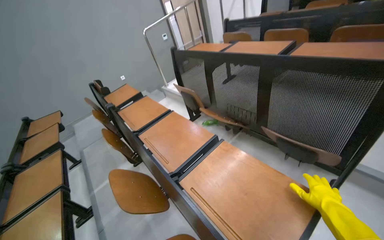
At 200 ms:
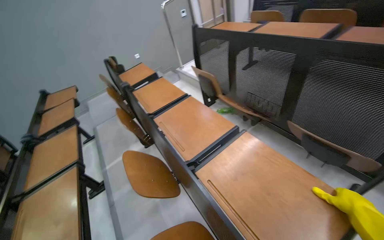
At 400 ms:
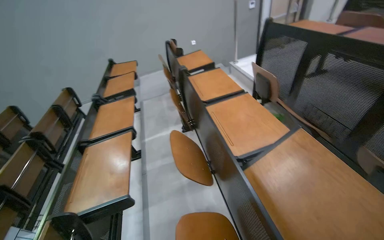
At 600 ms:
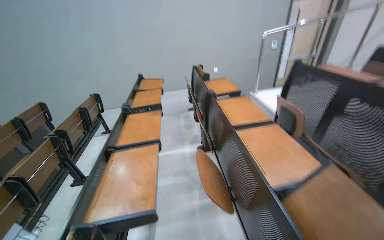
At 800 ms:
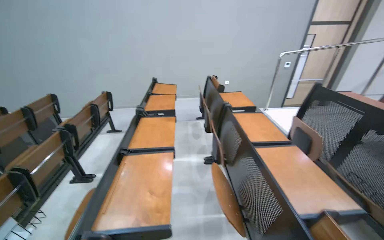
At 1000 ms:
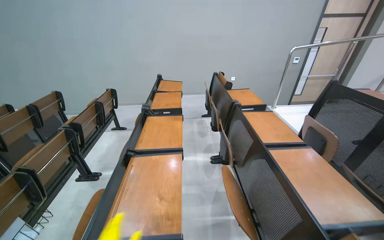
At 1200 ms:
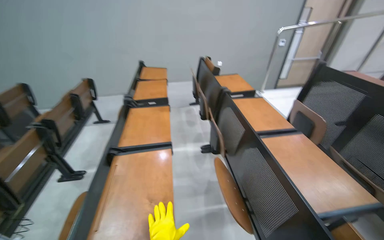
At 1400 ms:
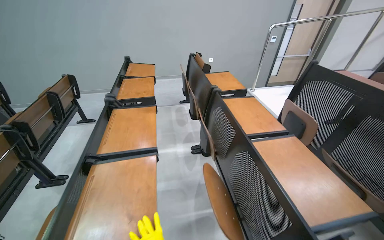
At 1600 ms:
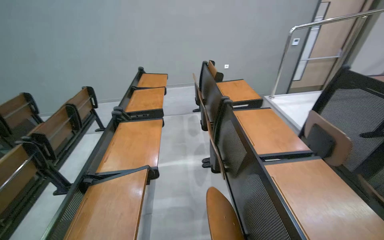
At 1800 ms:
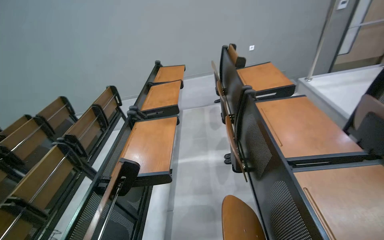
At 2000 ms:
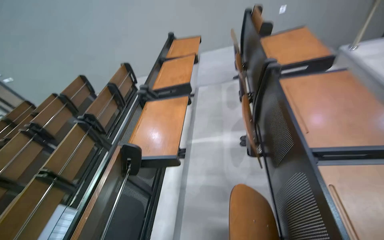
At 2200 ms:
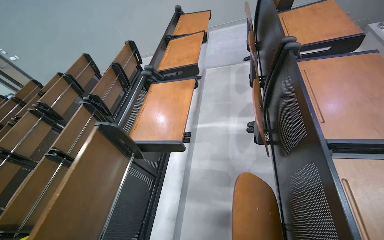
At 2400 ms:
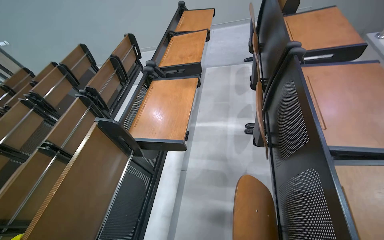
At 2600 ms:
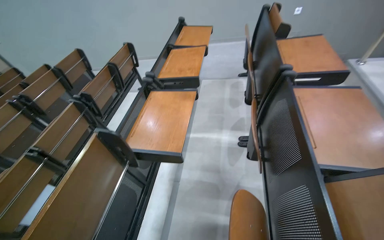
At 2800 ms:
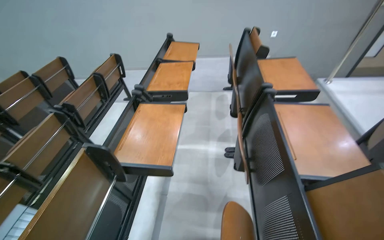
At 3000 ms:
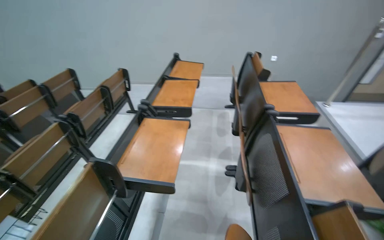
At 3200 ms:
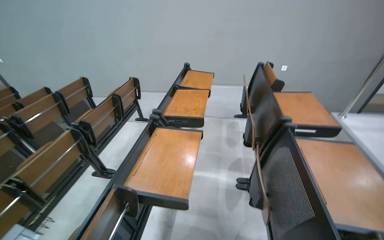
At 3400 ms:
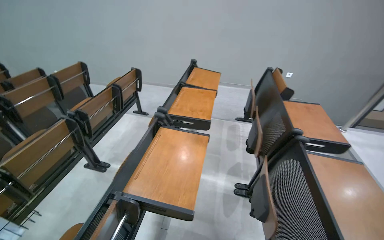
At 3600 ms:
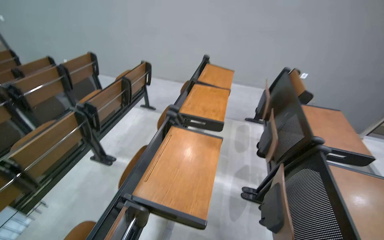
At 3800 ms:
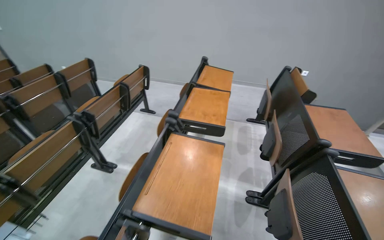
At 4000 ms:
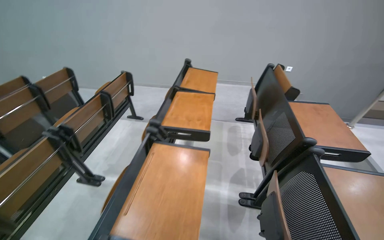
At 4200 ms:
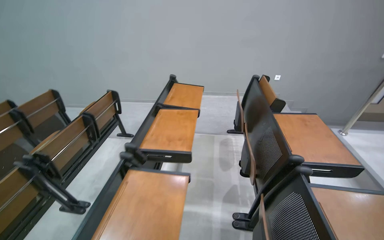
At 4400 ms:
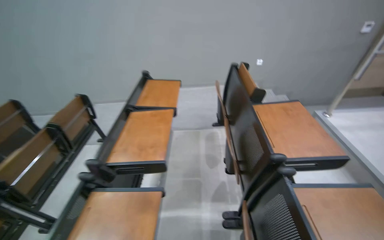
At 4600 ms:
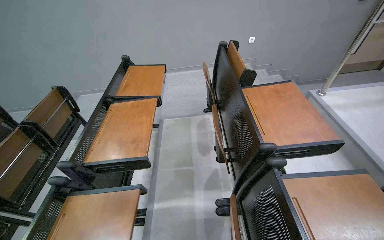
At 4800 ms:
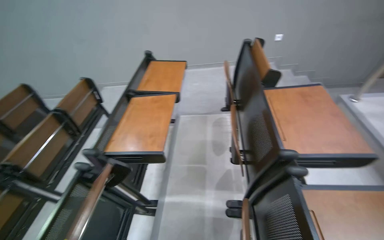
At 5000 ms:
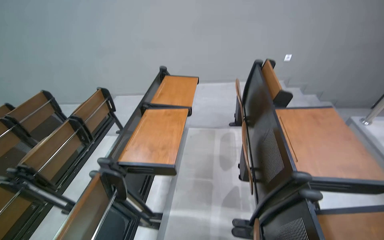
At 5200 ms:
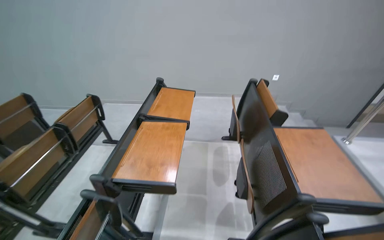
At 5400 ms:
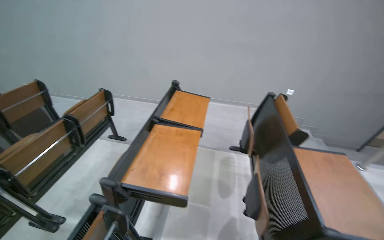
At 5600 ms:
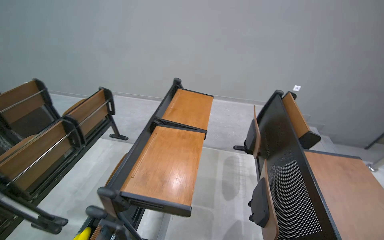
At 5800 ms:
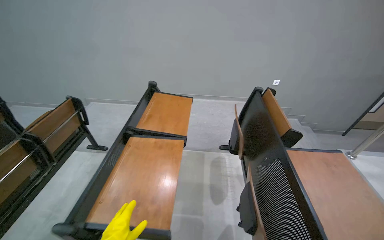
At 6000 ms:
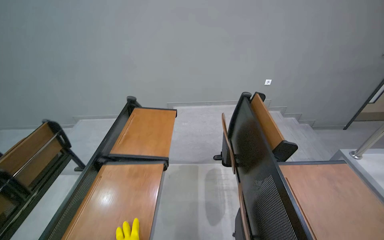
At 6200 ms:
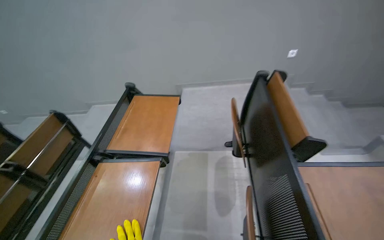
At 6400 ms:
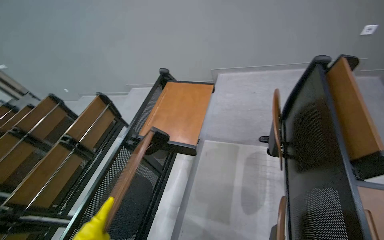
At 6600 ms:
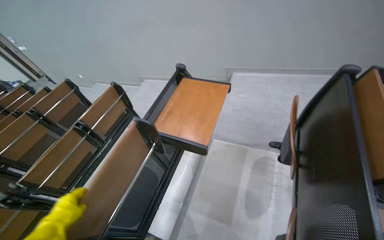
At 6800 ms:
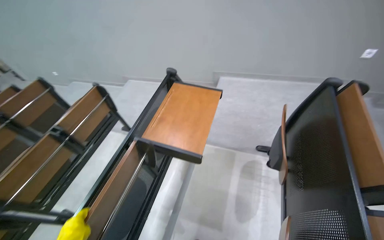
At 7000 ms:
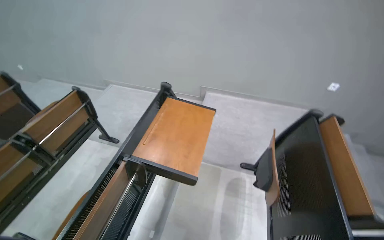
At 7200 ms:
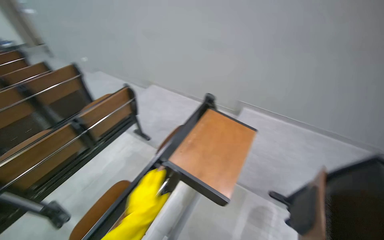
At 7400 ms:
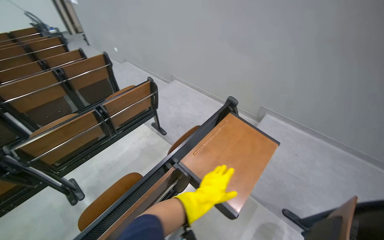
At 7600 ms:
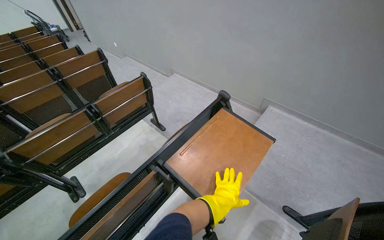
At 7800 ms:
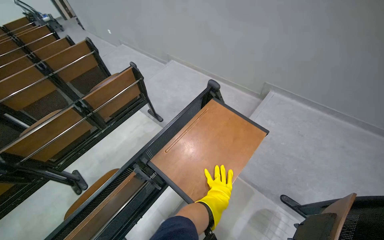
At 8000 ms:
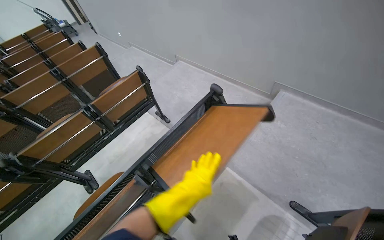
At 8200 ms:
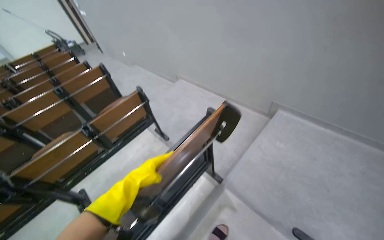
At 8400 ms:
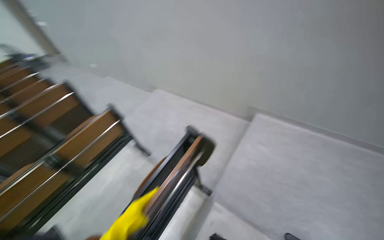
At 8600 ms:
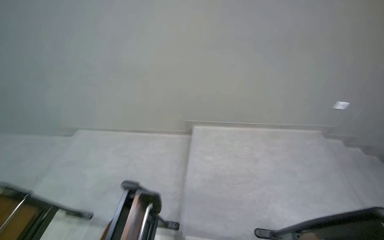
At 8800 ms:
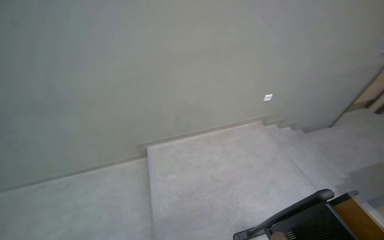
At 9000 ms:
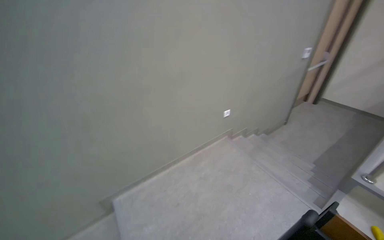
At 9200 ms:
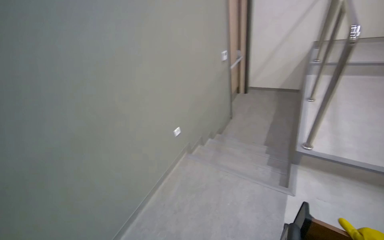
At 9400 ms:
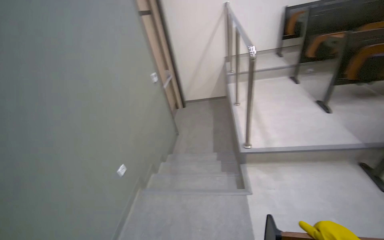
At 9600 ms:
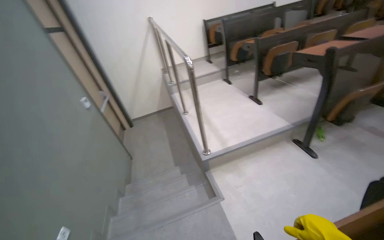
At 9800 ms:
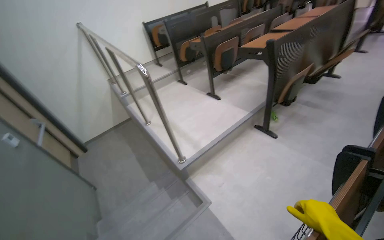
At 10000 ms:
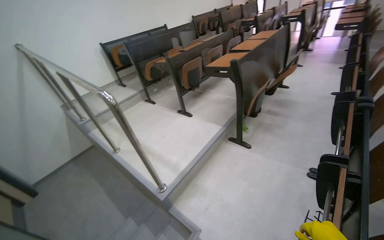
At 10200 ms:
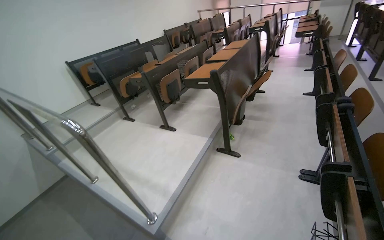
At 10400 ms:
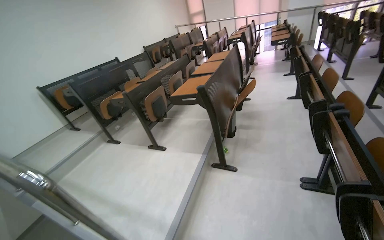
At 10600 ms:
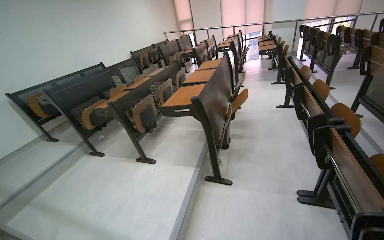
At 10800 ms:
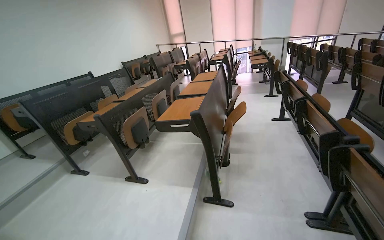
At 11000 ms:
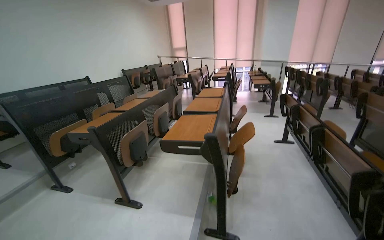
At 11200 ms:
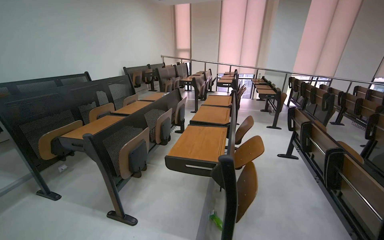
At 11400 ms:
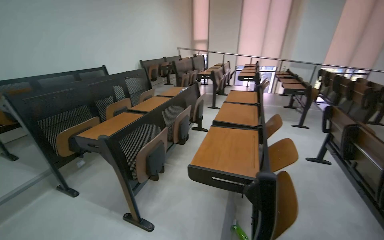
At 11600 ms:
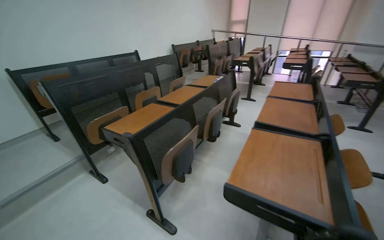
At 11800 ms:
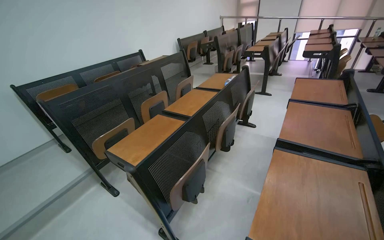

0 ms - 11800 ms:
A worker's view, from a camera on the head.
Job: preparing cleaning supplies.
The whole recording: Folding up classroom desks. The worker walks through the classroom, folding up the desks.
0 ms - 1400 ms: The camera travels some 60 cm. Everything in view rotates some 30 degrees clockwise.
3000 ms - 4400 ms: The camera travels about 50 cm.
4400 ms - 6000 ms: The head travels some 50 cm.
6000 ms - 7400 ms: The wearer looks about 40 degrees further to the left.
7400 ms - 8800 ms: The camera is carried approximately 70 cm. The head rotates about 55 degrees to the right.
8800 ms - 10400 ms: The head travels approximately 90 cm. The head rotates roughly 140 degrees to the right. The wearer looks about 35 degrees further upward.
10400 ms - 11800 ms: The camera travels about 1.5 m.

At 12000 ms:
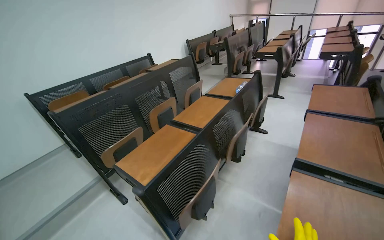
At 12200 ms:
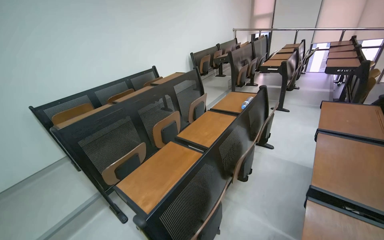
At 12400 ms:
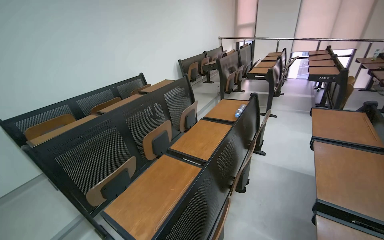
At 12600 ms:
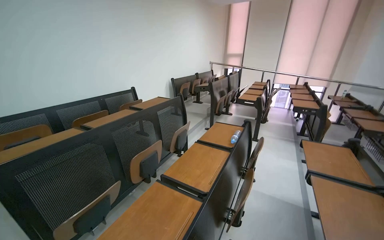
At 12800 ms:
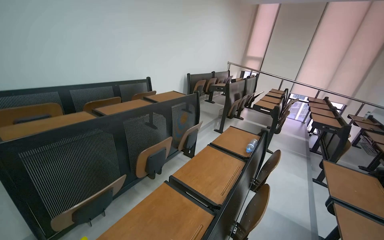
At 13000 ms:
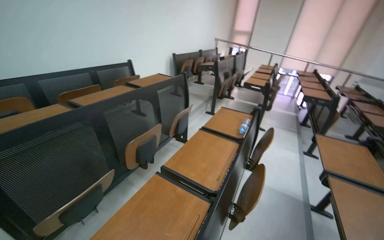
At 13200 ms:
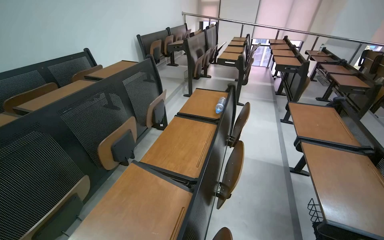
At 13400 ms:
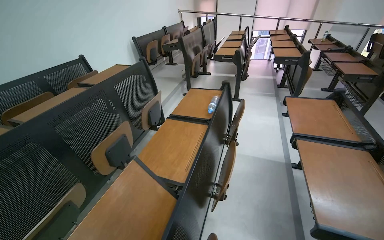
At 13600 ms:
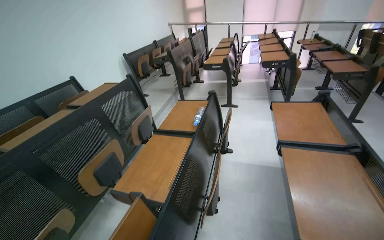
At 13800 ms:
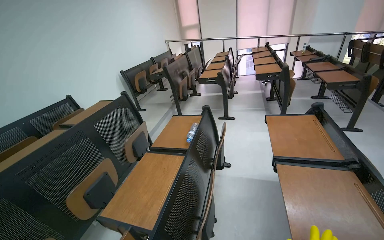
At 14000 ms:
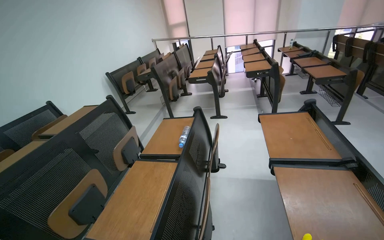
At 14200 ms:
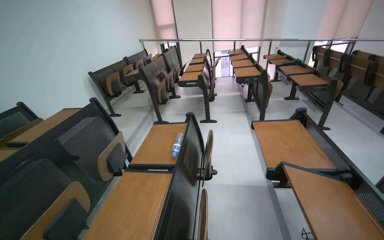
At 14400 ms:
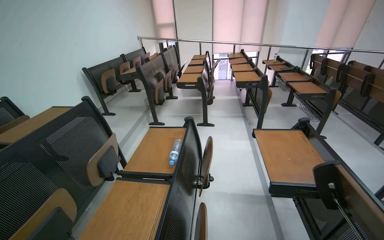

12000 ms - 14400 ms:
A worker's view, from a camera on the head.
Job: preparing cleaning supplies.
The whole recording: Folding up classroom desks. The worker walks through the classroom, folding up the desks.
12000 ms - 13200 ms: The camera travels some 50 cm. The camera is aimed approximately 15 degrees further to the right.
13200 ms - 14400 ms: The camera is carried about 40 cm.

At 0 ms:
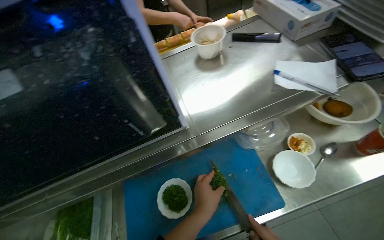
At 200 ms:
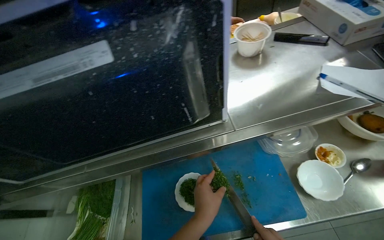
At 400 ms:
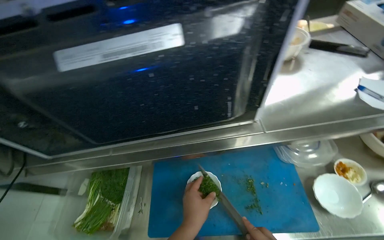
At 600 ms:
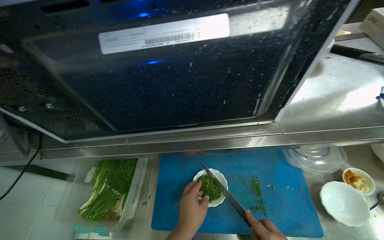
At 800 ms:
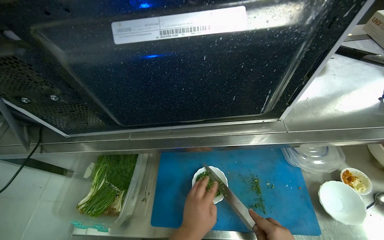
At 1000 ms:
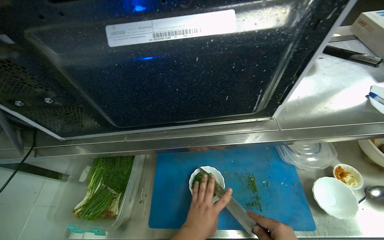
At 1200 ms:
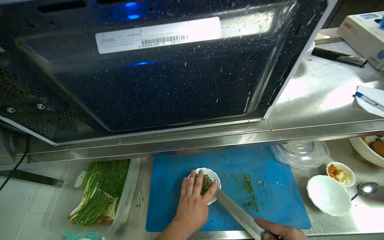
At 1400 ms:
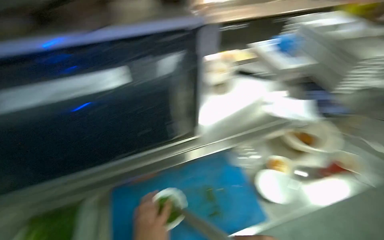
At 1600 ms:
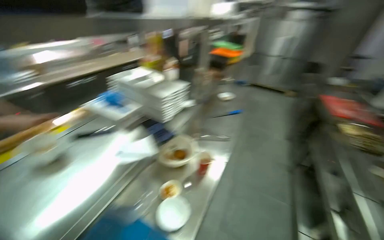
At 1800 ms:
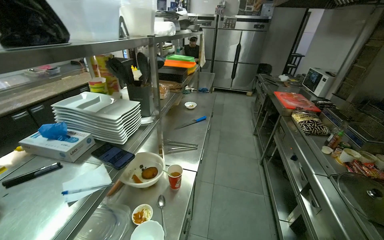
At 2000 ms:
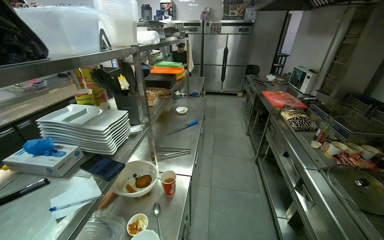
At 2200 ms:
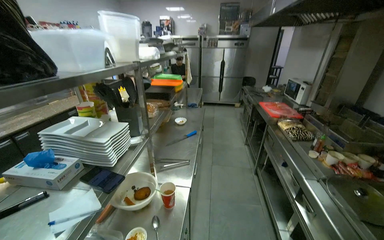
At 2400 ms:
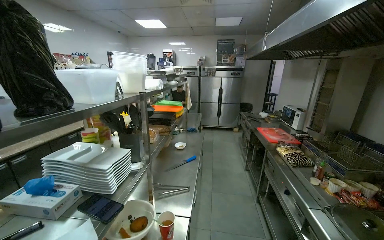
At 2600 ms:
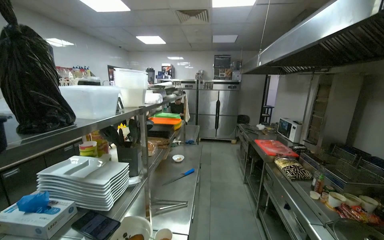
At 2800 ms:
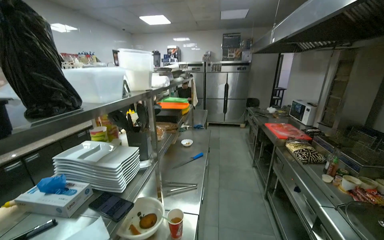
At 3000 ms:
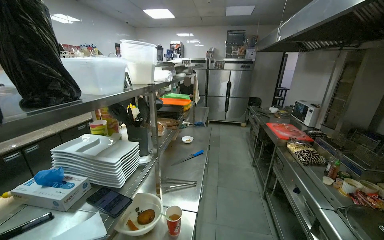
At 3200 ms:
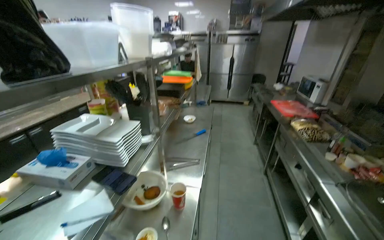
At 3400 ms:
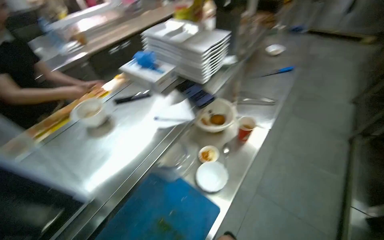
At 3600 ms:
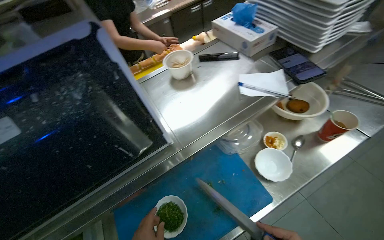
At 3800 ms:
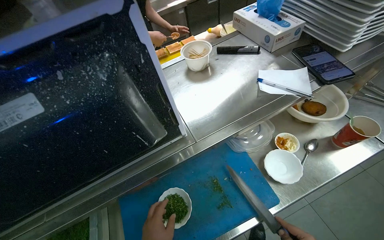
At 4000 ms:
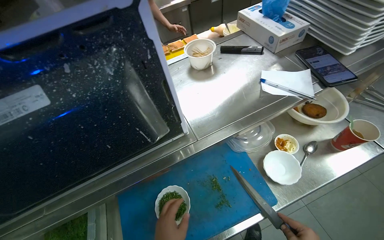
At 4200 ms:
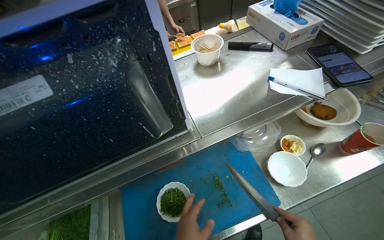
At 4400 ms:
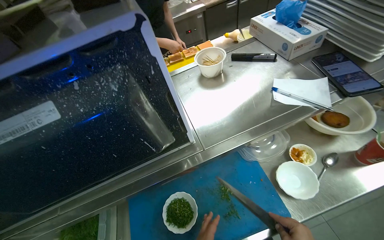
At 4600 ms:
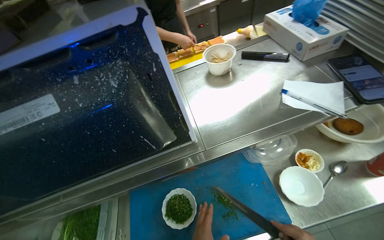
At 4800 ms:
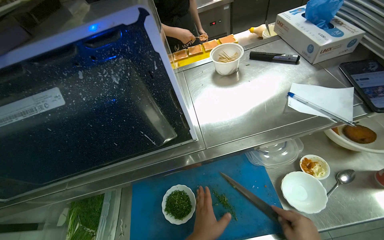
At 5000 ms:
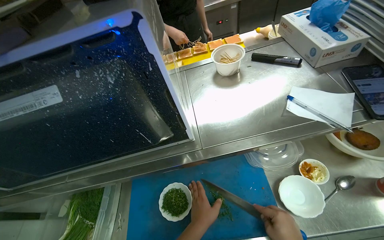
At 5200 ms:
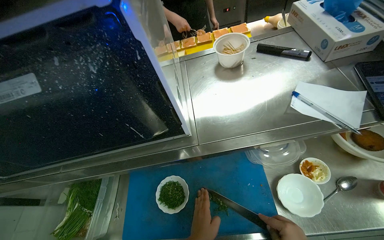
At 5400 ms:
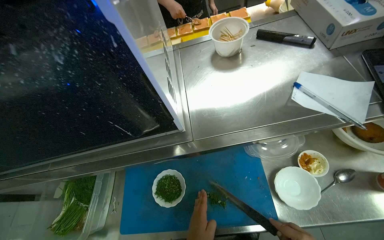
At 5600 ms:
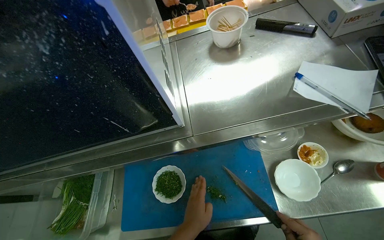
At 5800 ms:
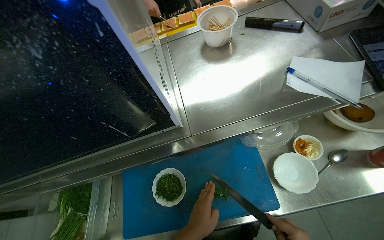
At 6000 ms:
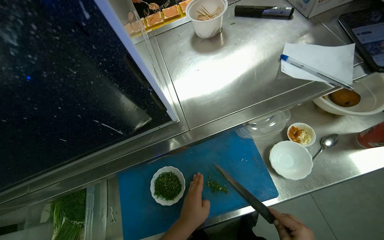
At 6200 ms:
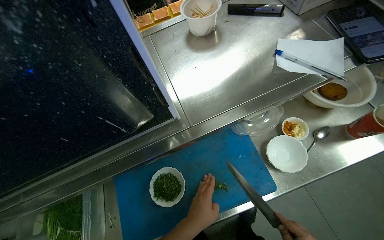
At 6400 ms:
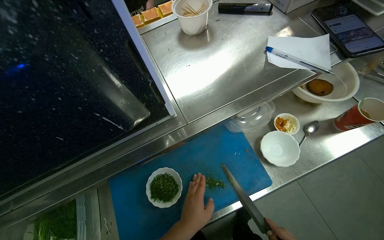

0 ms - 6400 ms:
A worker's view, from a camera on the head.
Job: preparing food.
The whole recording: Chopping fresh herbs into bowl. The worker chops fresh herbs on a blue cutting board and scrapes them into a white bowl.
0 ms - 1600 ms: The camera is aimed roughly 30 degrees further to the right. The view tilts some 15 degrees upward.
3200 ms - 4800 ms: The wearer's head swings about 65 degrees to the left. The view tips downward by approximately 35 degrees.
